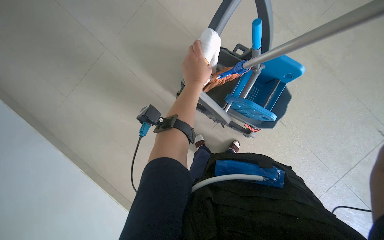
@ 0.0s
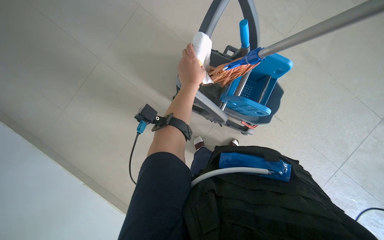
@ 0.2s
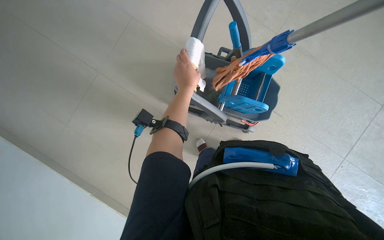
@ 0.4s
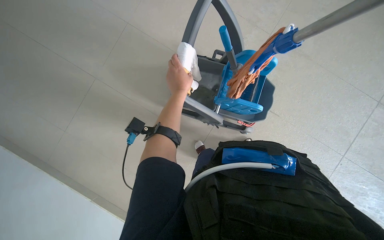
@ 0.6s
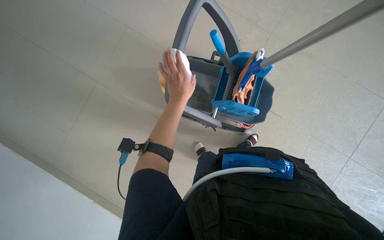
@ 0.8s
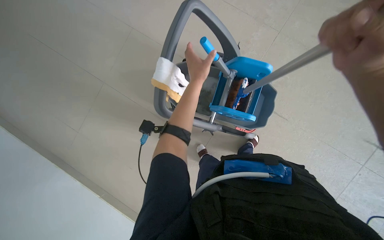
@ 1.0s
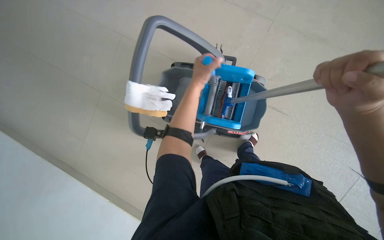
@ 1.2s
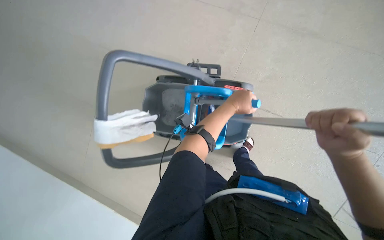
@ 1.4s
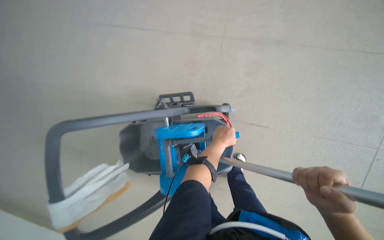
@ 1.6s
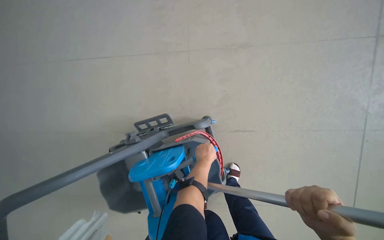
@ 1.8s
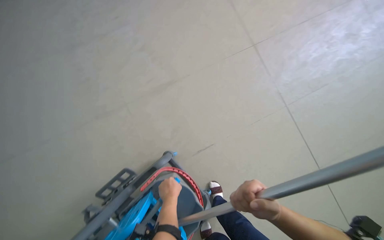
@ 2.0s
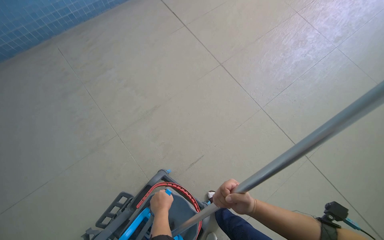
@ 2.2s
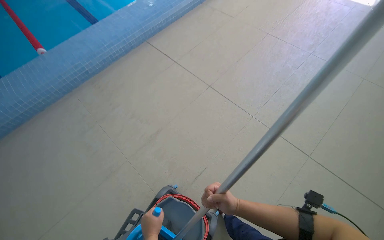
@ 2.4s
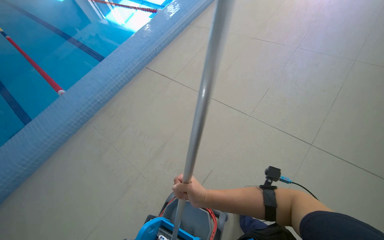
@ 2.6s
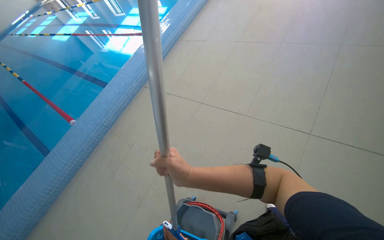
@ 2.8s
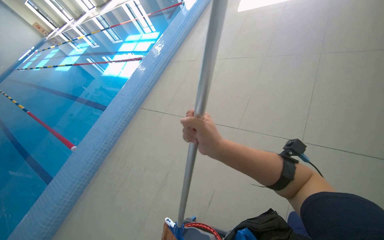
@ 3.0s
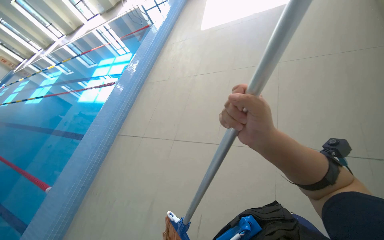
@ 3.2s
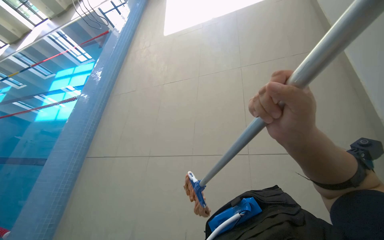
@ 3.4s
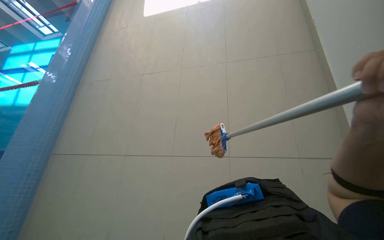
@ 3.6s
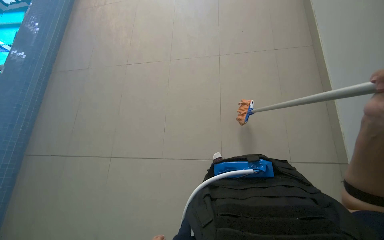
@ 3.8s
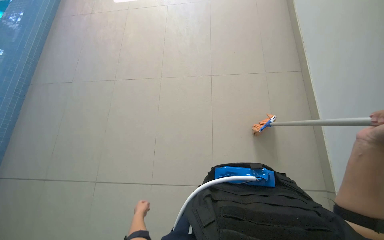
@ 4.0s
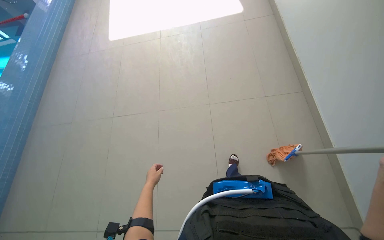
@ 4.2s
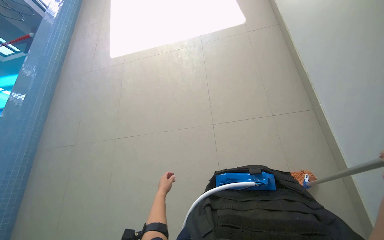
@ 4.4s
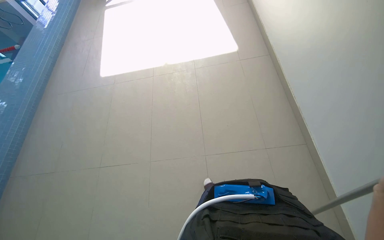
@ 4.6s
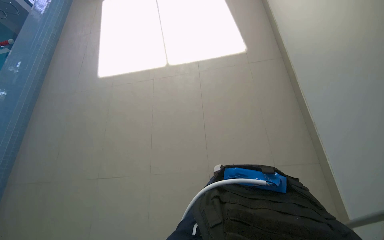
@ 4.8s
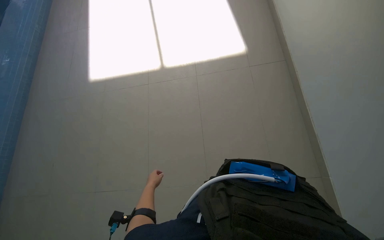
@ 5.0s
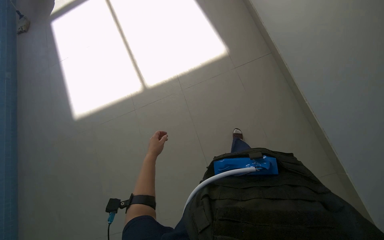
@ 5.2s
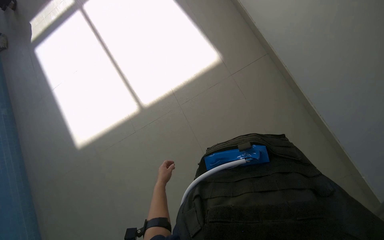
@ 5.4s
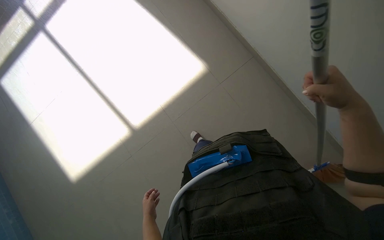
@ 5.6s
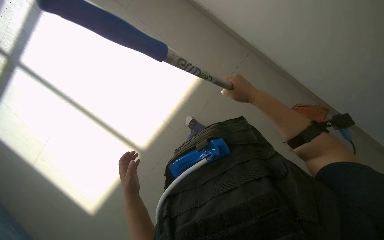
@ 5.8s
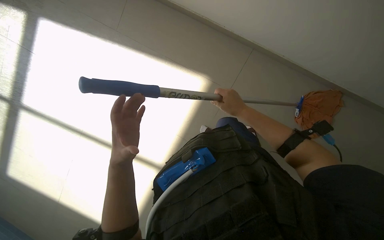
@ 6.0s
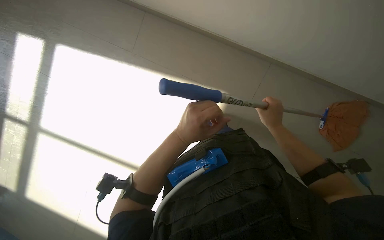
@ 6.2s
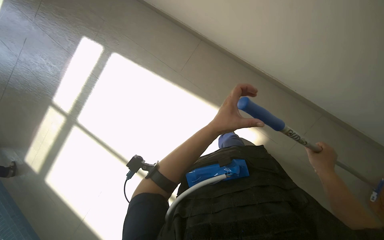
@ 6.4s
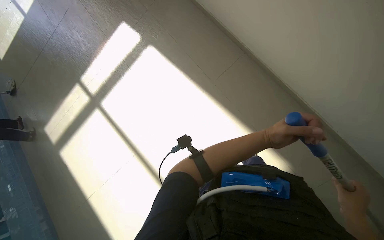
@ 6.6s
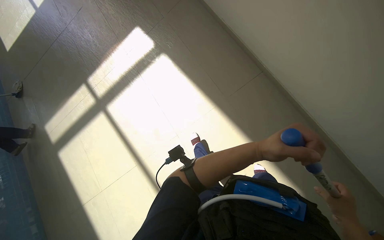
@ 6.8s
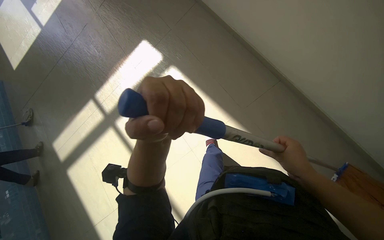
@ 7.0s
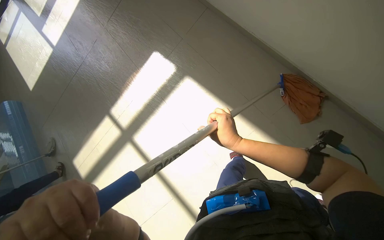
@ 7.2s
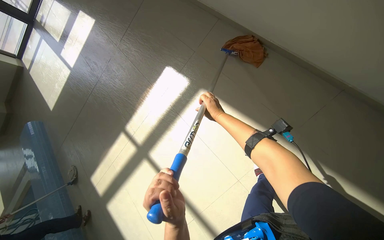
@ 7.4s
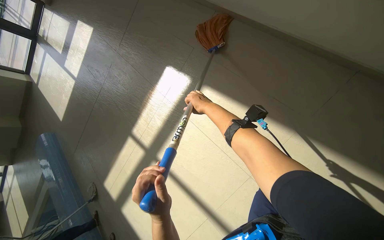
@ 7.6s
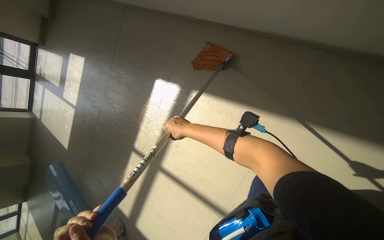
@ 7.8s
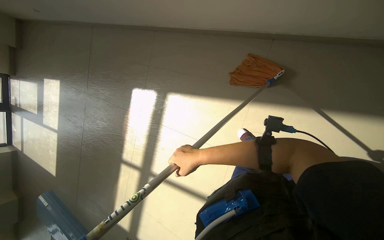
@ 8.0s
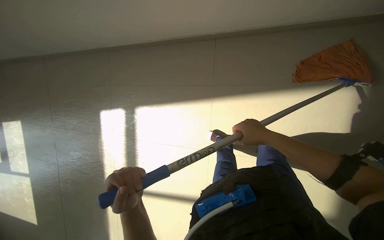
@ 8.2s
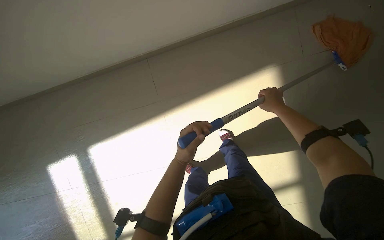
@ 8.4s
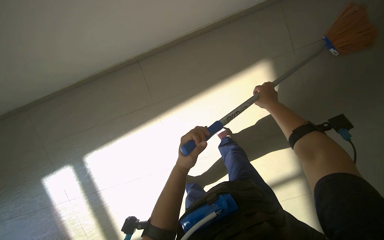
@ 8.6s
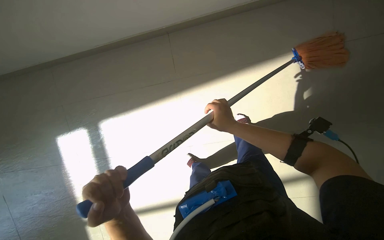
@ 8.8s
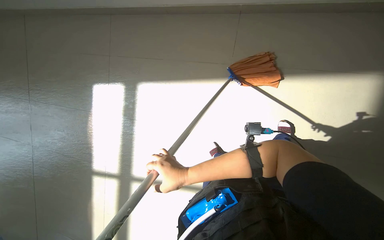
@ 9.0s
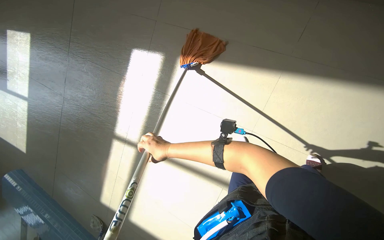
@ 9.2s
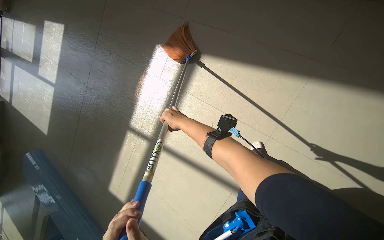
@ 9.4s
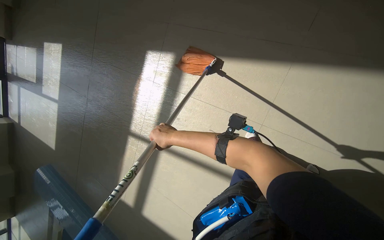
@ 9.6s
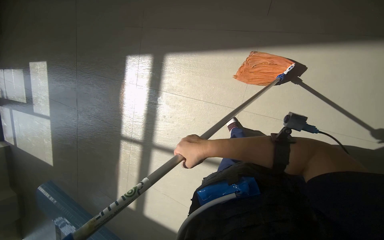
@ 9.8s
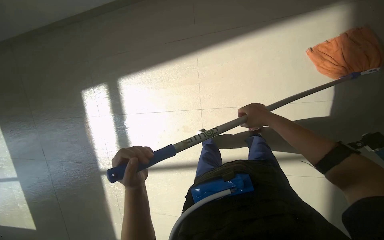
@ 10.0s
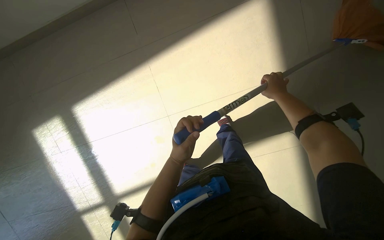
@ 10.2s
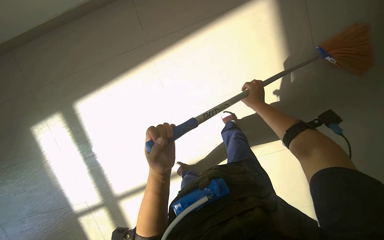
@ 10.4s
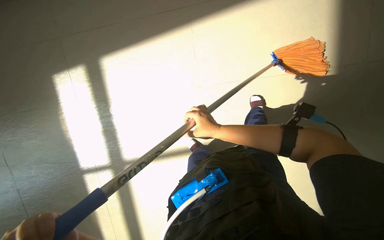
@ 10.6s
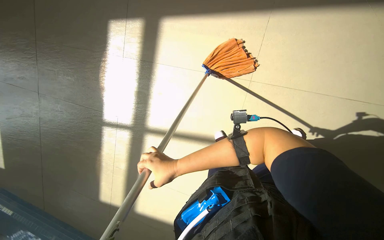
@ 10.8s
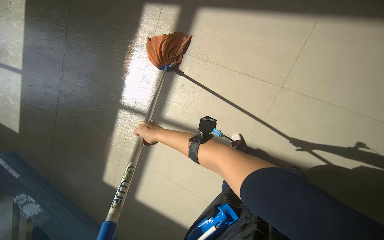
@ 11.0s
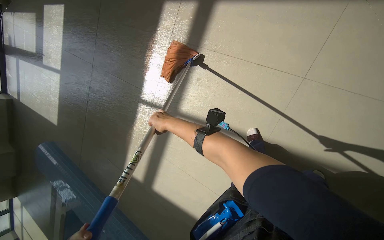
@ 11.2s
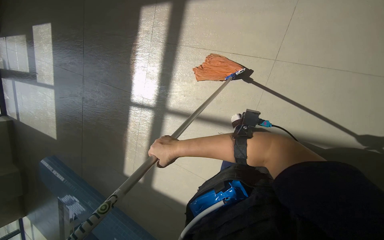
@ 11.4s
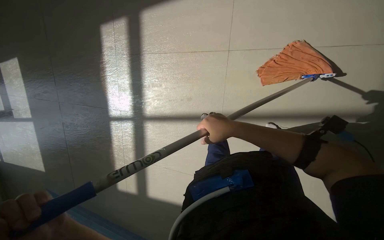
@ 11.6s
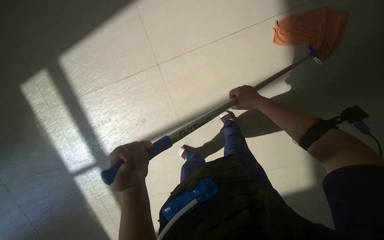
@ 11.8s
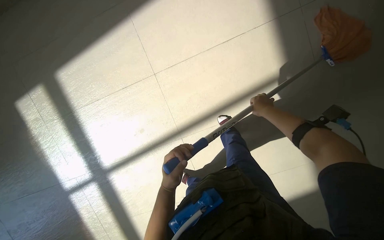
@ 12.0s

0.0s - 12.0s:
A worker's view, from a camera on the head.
Job: mopping floor.
The whole recording: Mopping pool deck. The worker mops the tiled floor next to the swimming pool.
0.0s - 1.6s: The head travels some 40 cm. Everything in view rotates about 25 degrees counterclockwise.
1.6s - 3.0s: The wearer moves roughly 70 cm. The camera pitches upward, by about 45 degrees. Everything in view rotates approximately 80 degrees counterclockwise.
3.0s - 4.4s: The head travels roughly 40 cm. The head turns to the right by roughly 20 degrees.
4.4s - 6.0s: Everything in view rotates approximately 45 degrees counterclockwise.
6.0s - 7.6s: The camera is carried approximately 70 cm. The head turns to the left by approximately 20 degrees. The view tips upward by approximately 15 degrees.
7.6s - 9.0s: The wearer's head swings approximately 45 degrees to the right. The wearer looks approximately 15 degrees further upward.
10.4s - 12.0s: The wearer moves about 50 cm. The scene turns some 40 degrees counterclockwise in the picture.

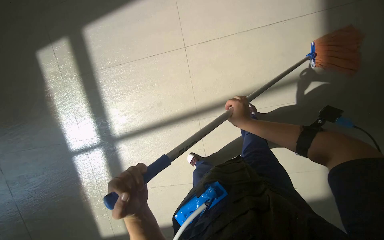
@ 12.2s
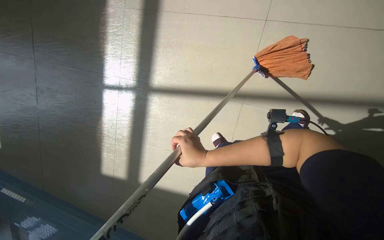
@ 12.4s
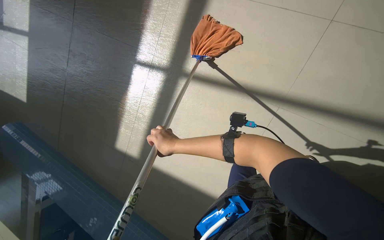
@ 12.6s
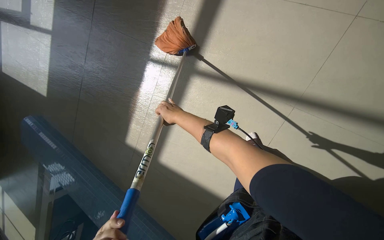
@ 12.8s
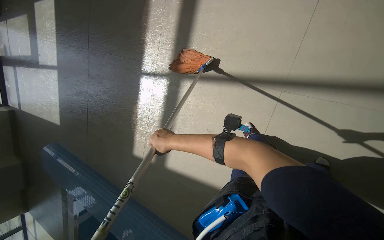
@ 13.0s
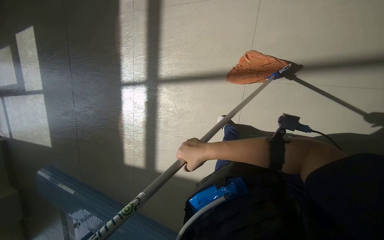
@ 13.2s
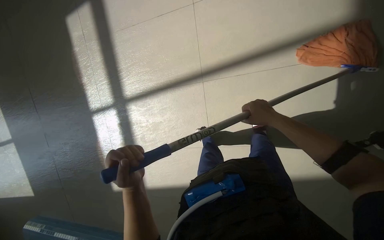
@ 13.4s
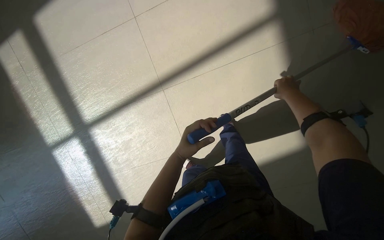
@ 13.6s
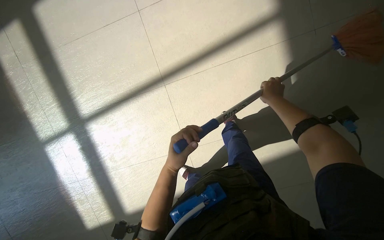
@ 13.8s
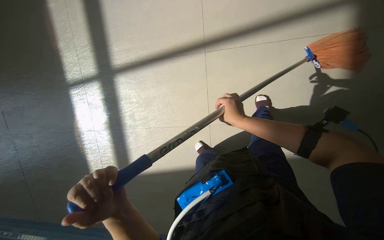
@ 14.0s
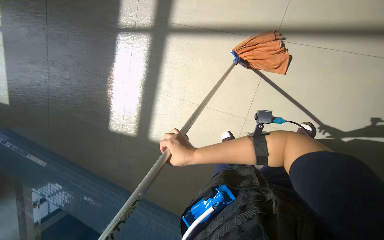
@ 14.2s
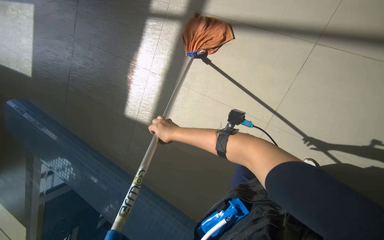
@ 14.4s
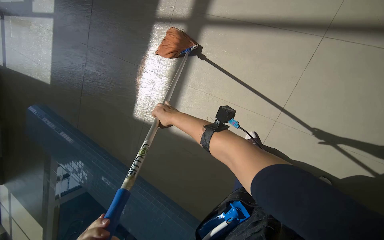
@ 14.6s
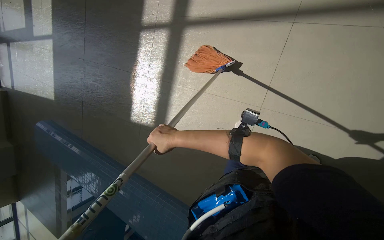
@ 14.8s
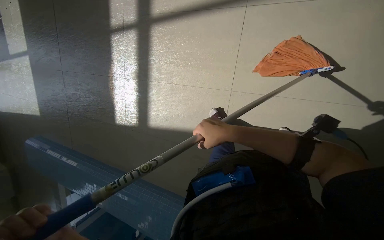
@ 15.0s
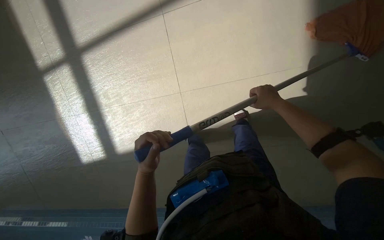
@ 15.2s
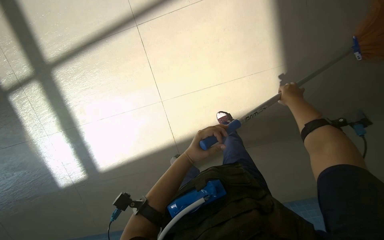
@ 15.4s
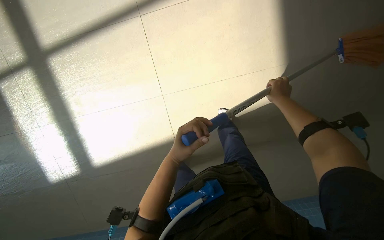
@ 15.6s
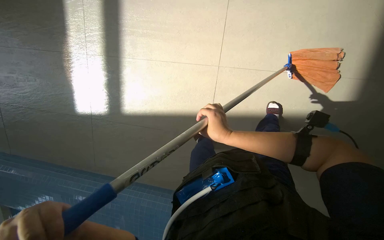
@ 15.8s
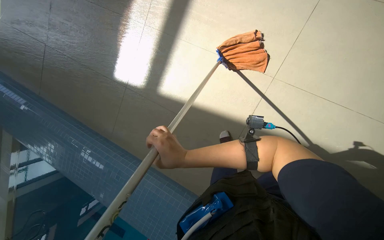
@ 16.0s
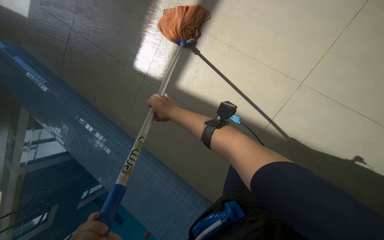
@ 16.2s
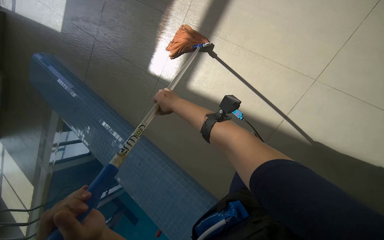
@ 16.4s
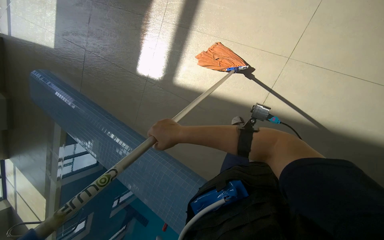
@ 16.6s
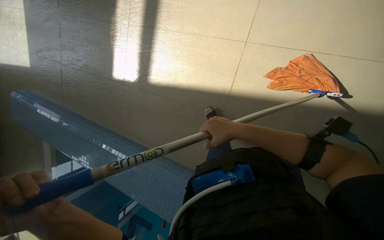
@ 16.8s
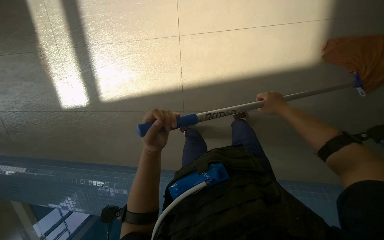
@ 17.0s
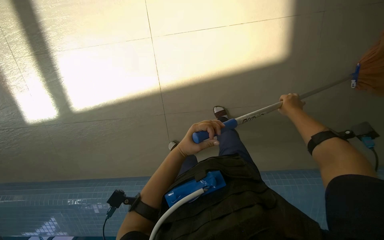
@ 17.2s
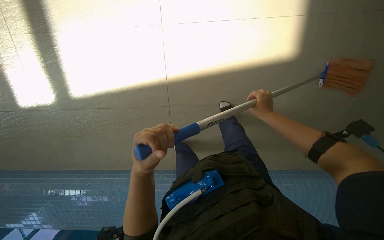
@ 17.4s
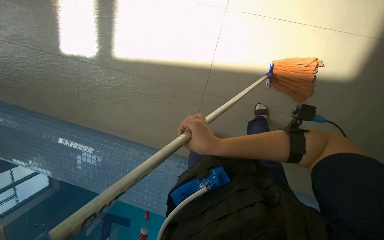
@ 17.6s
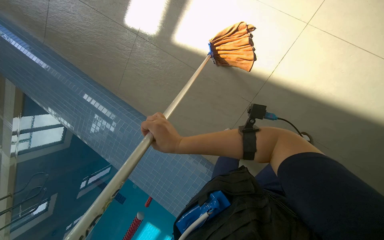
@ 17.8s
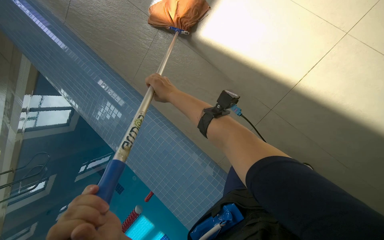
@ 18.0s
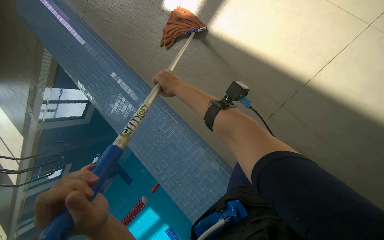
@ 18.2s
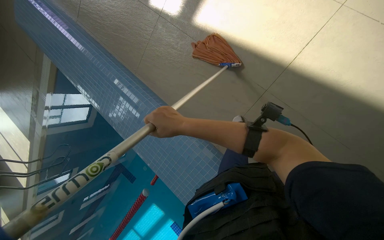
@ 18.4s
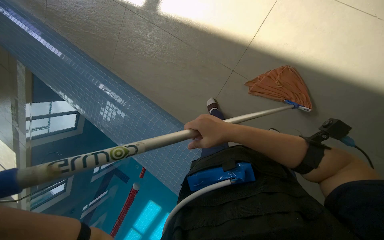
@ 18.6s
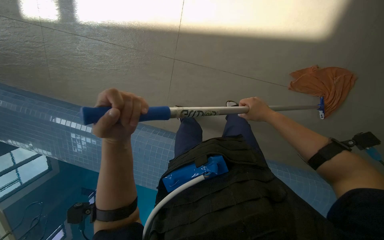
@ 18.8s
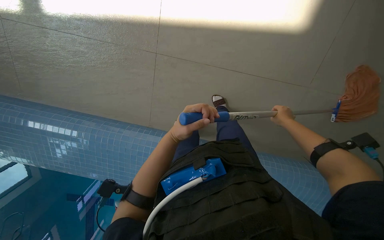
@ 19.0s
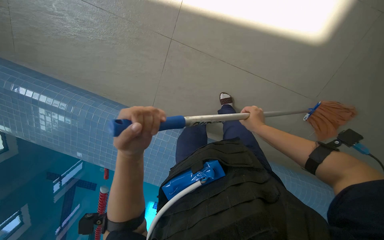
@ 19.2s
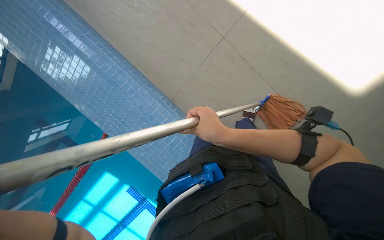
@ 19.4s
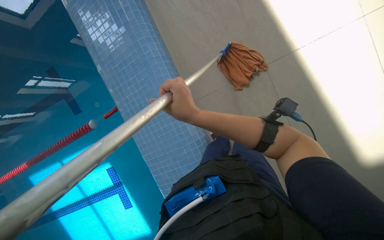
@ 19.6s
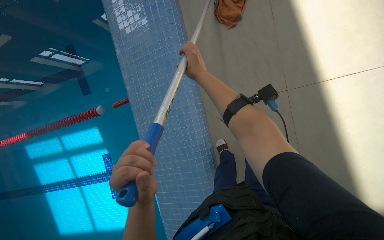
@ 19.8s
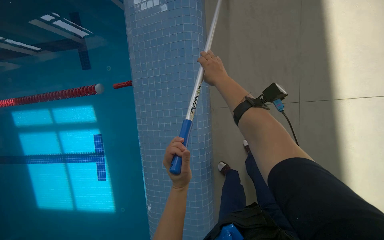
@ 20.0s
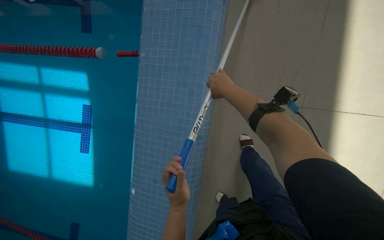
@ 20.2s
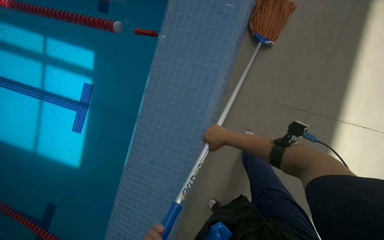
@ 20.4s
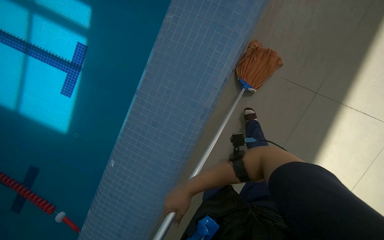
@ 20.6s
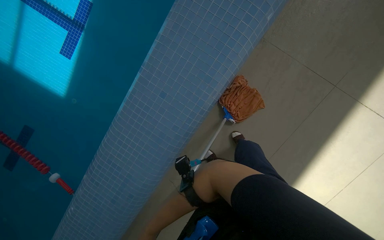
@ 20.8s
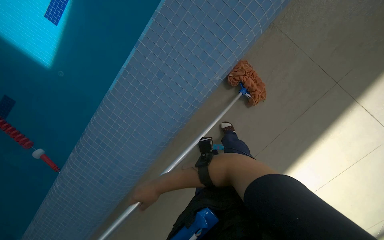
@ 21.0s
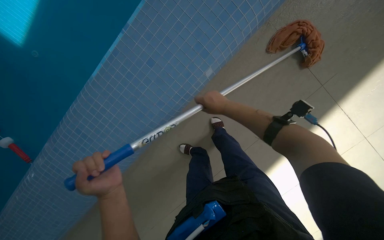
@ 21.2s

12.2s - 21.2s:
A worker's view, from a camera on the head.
Job: mopping floor.
The whole recording: Mopping pool deck. The worker mops the tiled floor next to the swimming pool.
18.2s - 19.8s: Everything in view rotates approximately 40 degrees clockwise.
19.8s - 21.2s: The head travels some 50 cm. The view swings about 15 degrees to the right. The view tips downward by approximately 15 degrees. The scene rotates clockwise by approximately 45 degrees.
